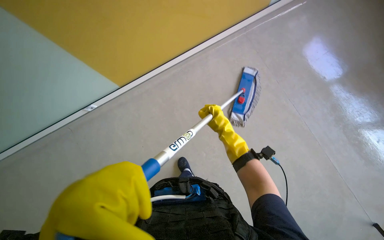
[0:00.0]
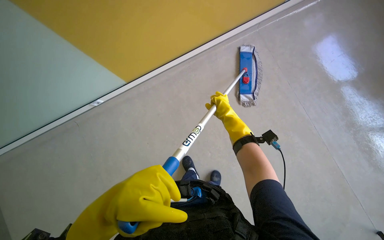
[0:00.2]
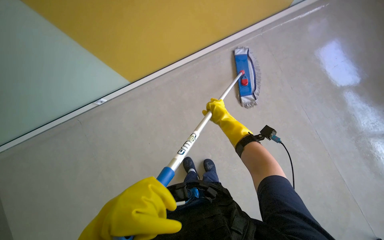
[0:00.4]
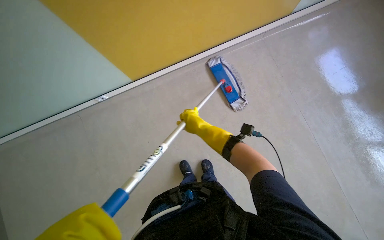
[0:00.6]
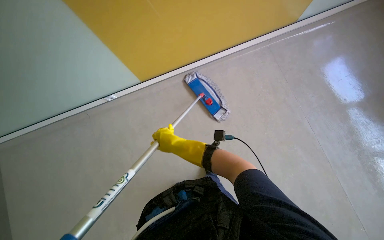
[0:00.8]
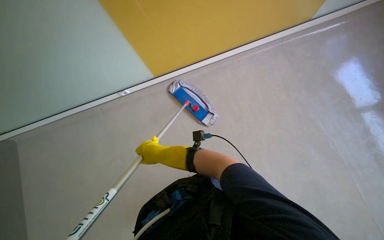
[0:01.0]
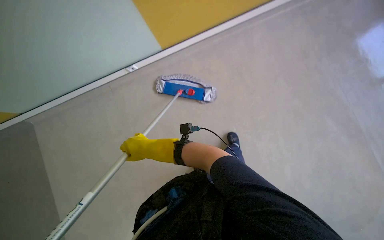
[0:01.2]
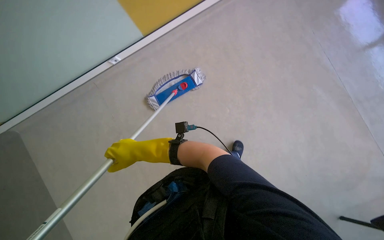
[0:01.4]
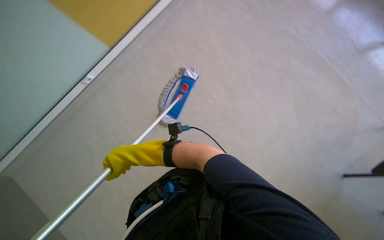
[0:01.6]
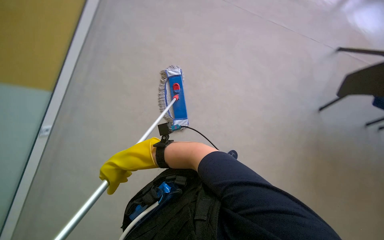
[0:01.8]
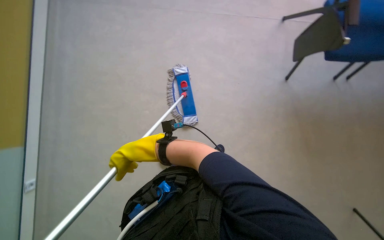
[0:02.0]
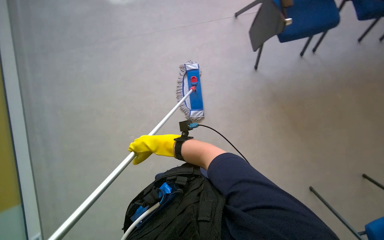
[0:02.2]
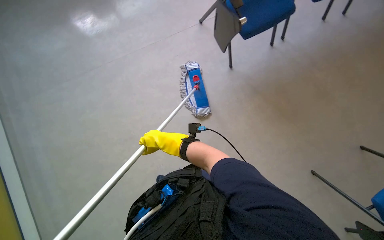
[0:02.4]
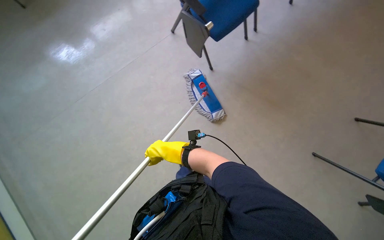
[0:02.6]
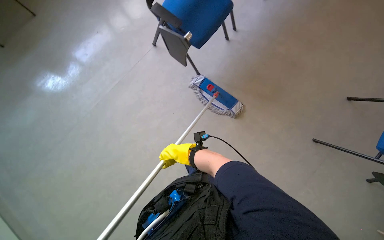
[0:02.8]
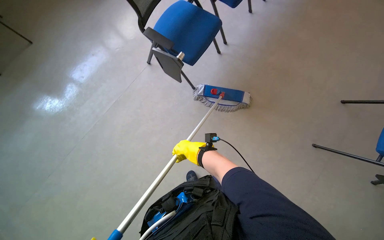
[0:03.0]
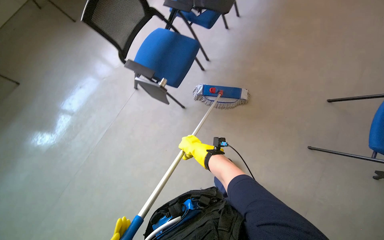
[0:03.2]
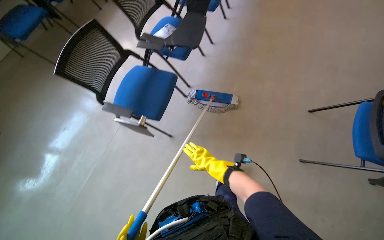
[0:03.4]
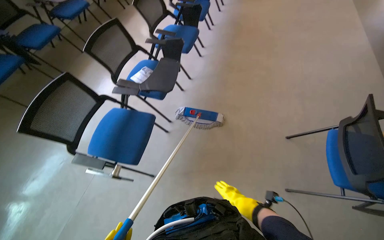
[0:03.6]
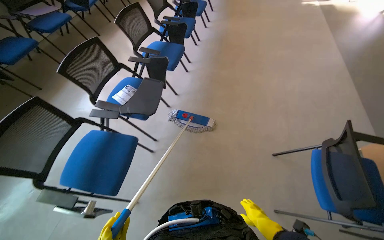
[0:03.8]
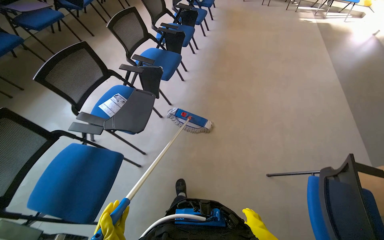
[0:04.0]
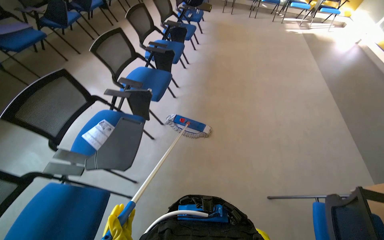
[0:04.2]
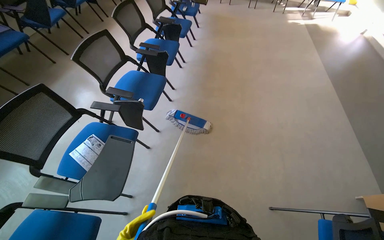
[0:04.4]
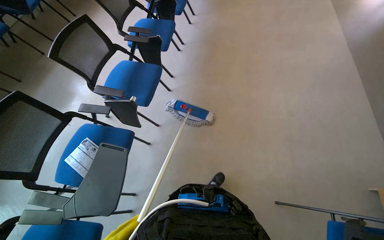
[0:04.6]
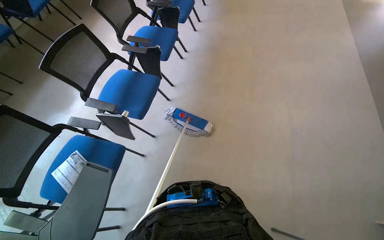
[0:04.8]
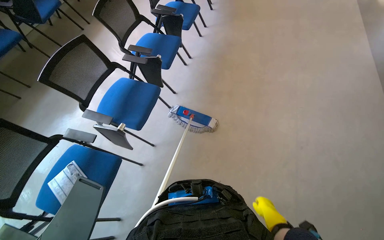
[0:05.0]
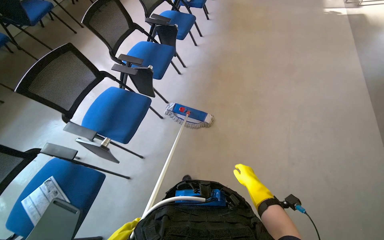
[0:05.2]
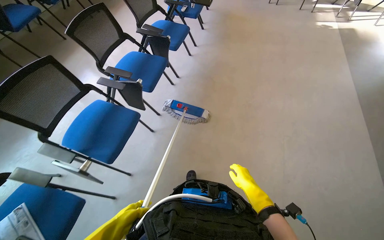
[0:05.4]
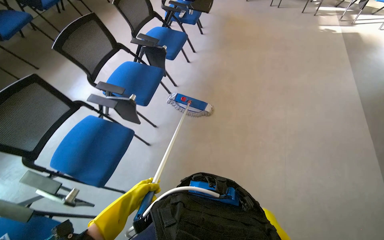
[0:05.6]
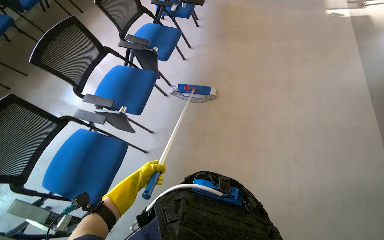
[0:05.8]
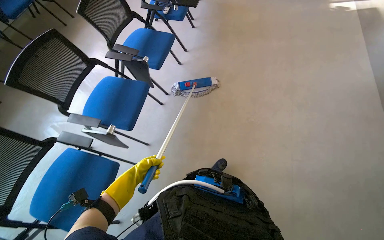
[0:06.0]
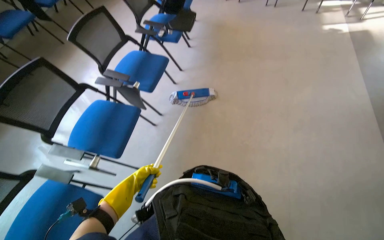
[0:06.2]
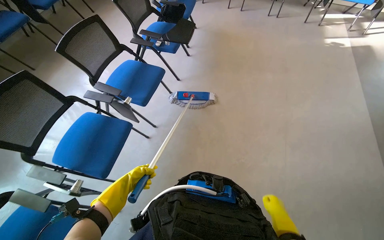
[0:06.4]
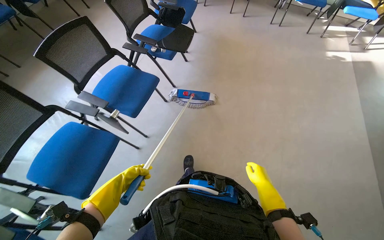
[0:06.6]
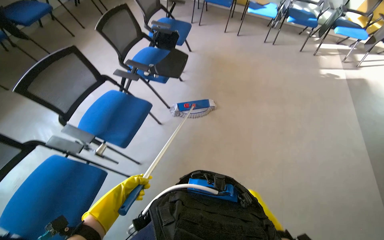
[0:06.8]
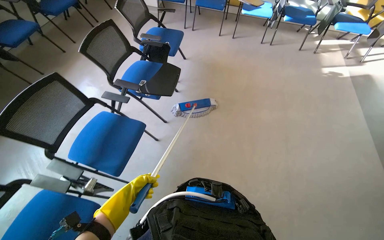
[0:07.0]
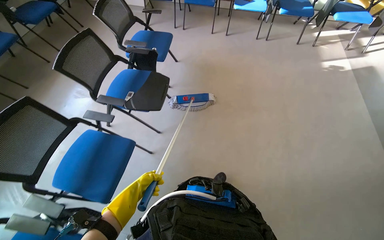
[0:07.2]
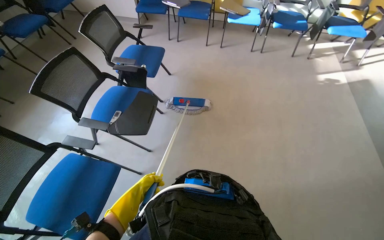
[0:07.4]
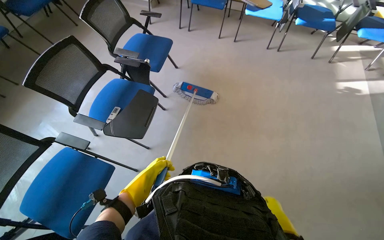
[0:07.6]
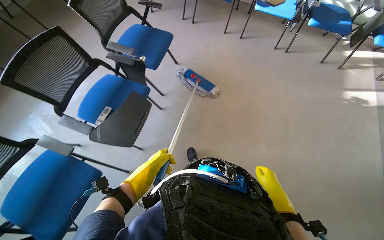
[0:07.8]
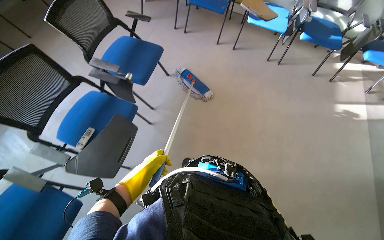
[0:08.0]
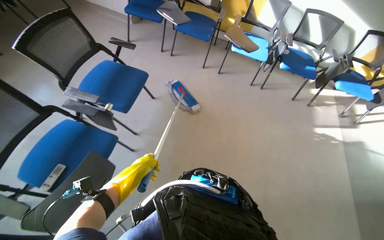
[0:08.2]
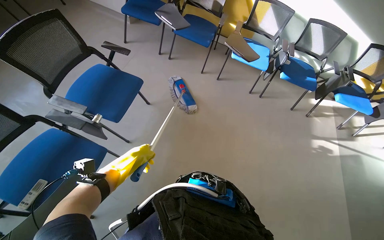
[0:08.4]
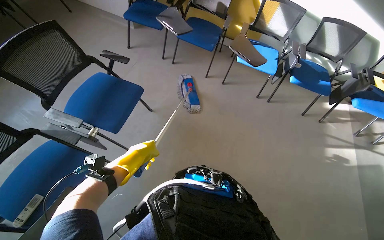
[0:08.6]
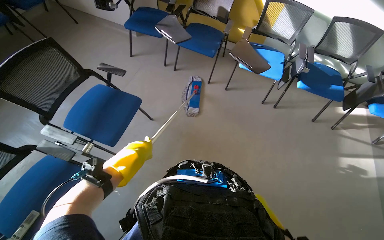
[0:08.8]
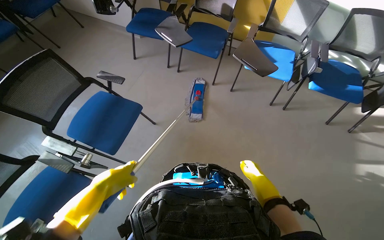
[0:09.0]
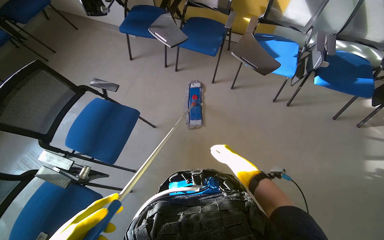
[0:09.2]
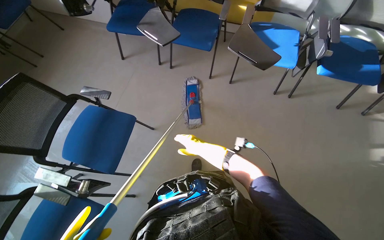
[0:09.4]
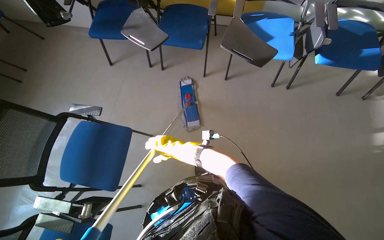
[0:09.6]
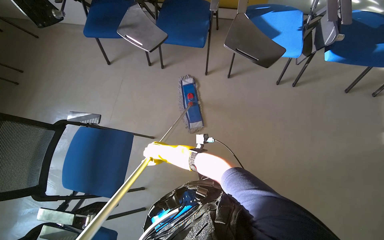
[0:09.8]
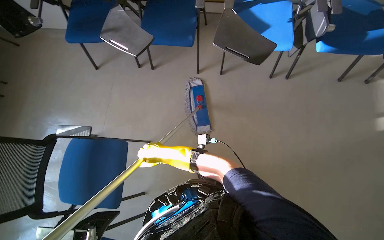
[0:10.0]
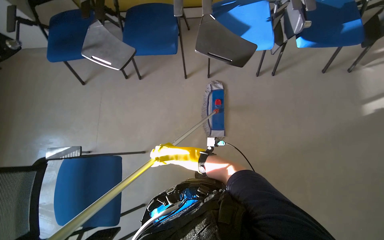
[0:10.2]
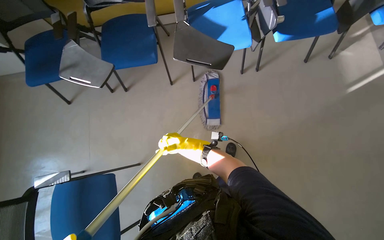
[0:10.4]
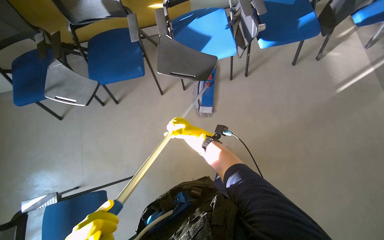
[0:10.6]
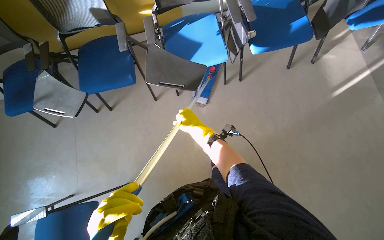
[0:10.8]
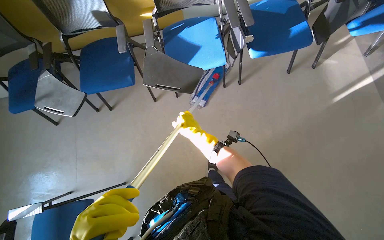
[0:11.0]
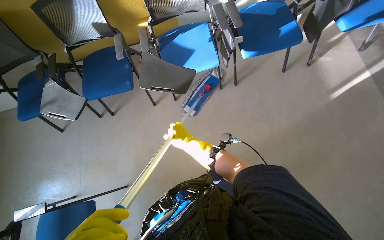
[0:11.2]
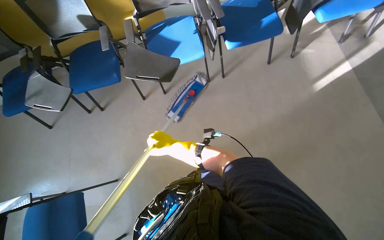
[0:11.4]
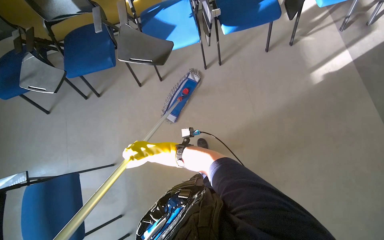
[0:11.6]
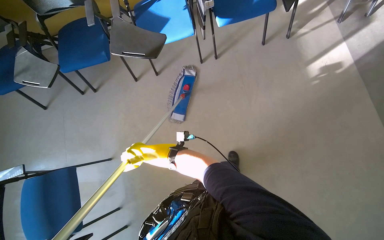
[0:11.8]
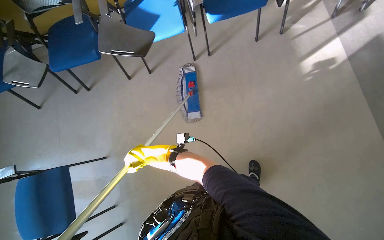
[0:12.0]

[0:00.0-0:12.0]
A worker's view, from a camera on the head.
Job: mopping floor.
The whole recording: Mopping floor. The worker mops the floor with a long-handled mop.
0:01.6 to 0:03.0: The scene rotates counterclockwise by approximately 35 degrees.
0:03.0 to 0:04.4: The wearer moves approximately 90 cm. The head rotates approximately 25 degrees to the right. The view tips upward by approximately 25 degrees.
0:04.4 to 0:06.0: The camera travels some 1 m.
0:06.0 to 0:07.6: The camera travels roughly 1.5 m.
0:07.6 to 0:09.0: The head travels roughly 90 cm.
0:09.0 to 0:10.4: The head travels about 50 cm. The view tilts approximately 15 degrees downward. The scene rotates counterclockwise by roughly 30 degrees.
0:10.4 to 0:12.0: The wearer moves to the right, about 40 cm.

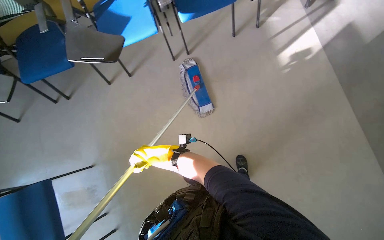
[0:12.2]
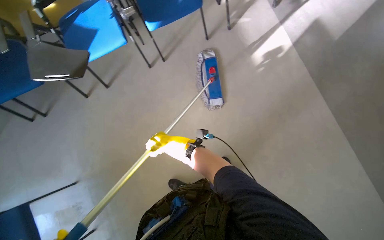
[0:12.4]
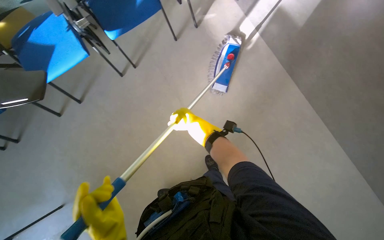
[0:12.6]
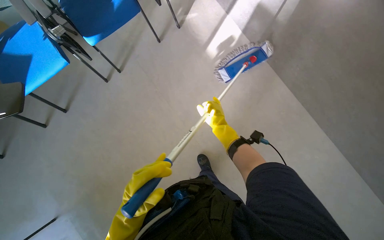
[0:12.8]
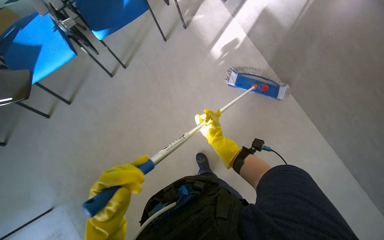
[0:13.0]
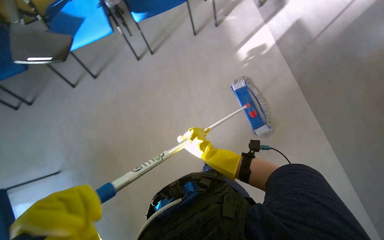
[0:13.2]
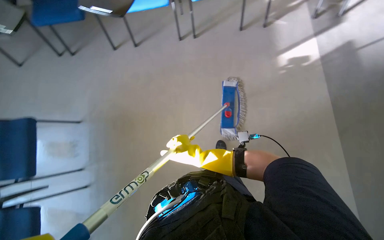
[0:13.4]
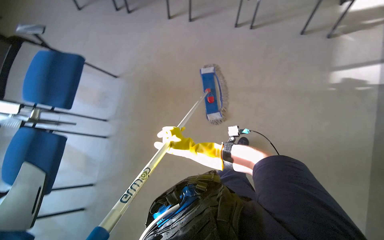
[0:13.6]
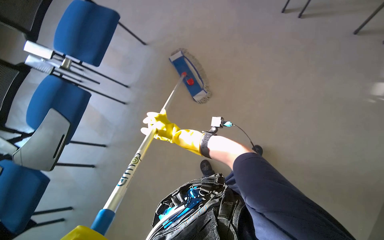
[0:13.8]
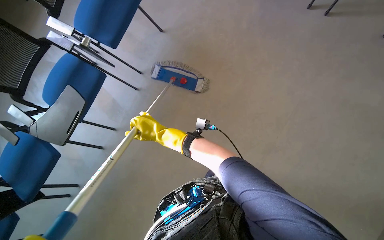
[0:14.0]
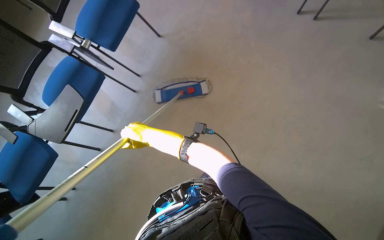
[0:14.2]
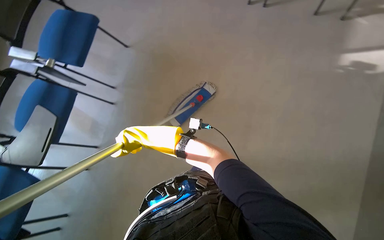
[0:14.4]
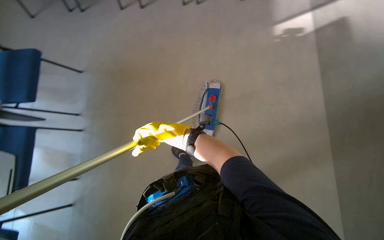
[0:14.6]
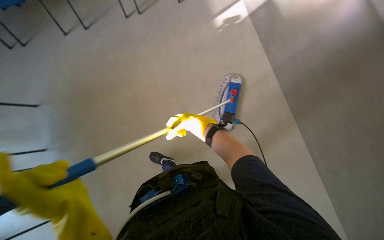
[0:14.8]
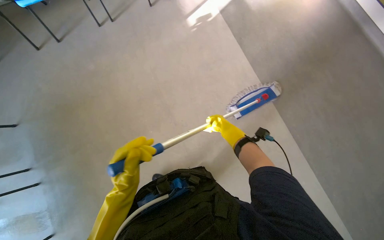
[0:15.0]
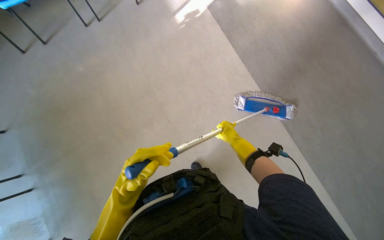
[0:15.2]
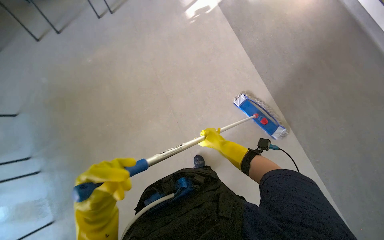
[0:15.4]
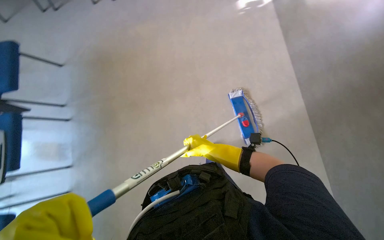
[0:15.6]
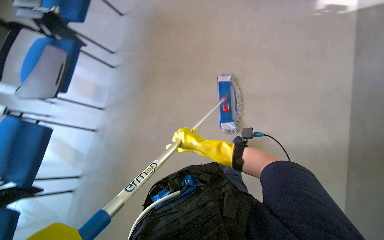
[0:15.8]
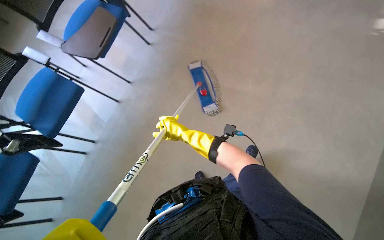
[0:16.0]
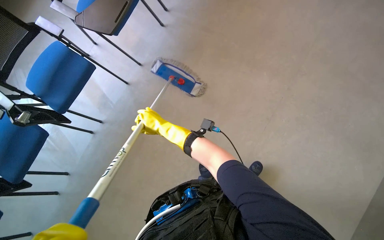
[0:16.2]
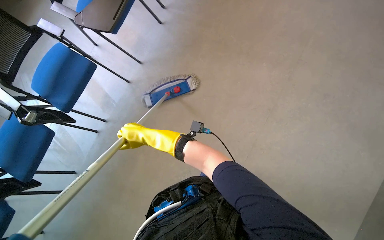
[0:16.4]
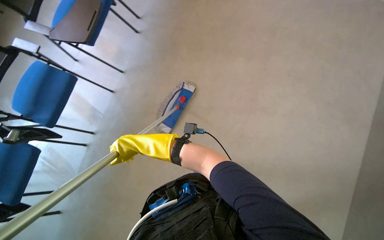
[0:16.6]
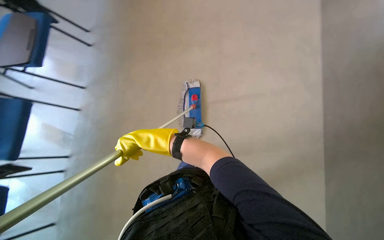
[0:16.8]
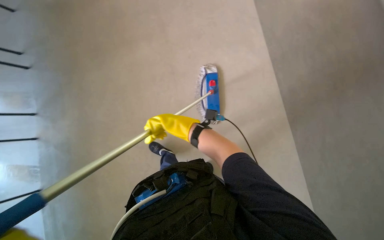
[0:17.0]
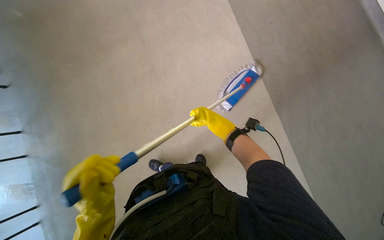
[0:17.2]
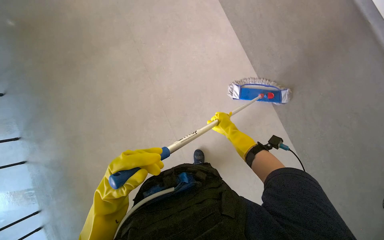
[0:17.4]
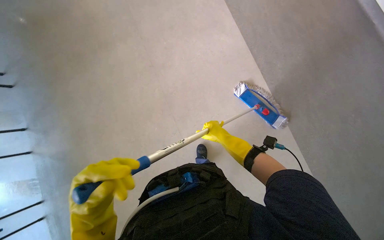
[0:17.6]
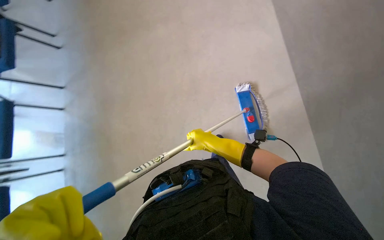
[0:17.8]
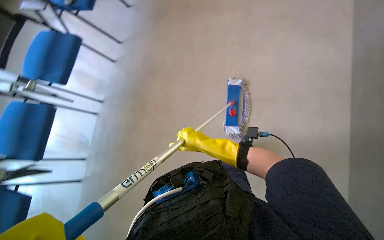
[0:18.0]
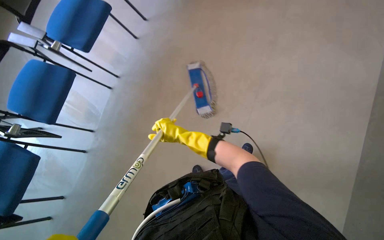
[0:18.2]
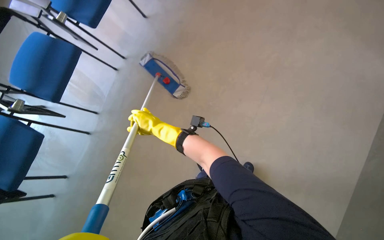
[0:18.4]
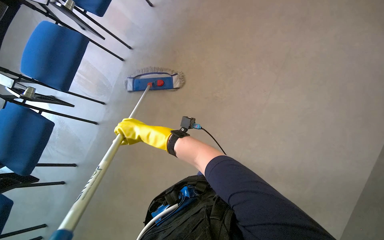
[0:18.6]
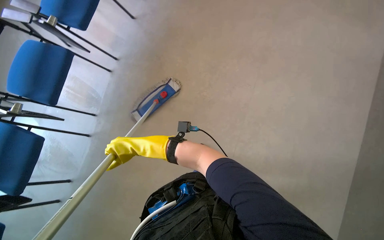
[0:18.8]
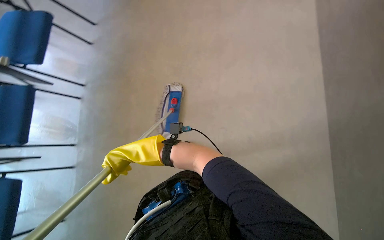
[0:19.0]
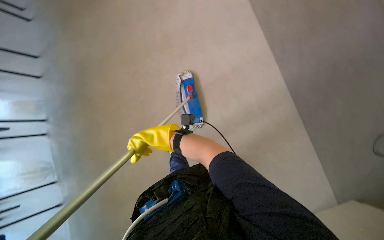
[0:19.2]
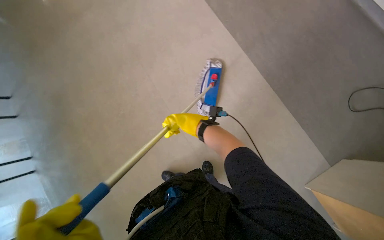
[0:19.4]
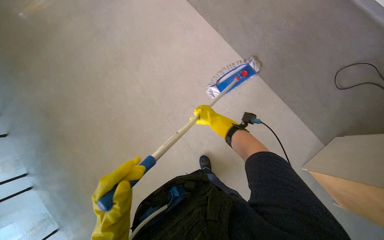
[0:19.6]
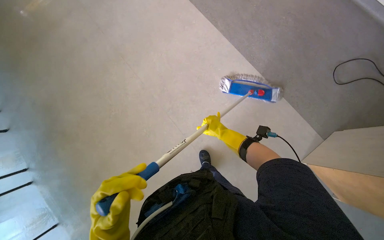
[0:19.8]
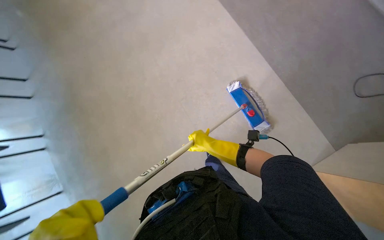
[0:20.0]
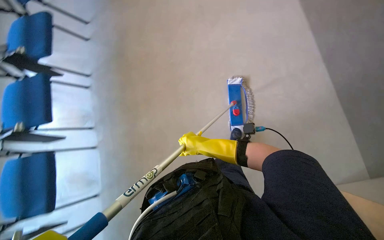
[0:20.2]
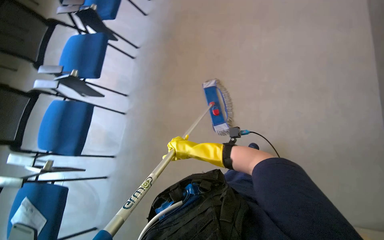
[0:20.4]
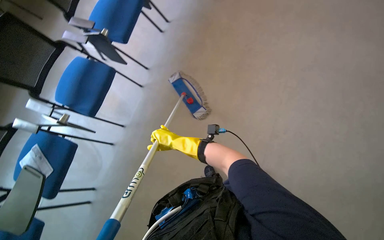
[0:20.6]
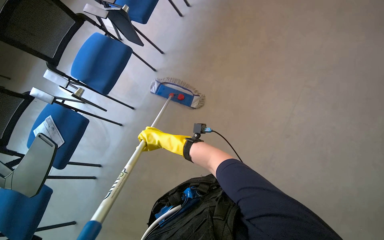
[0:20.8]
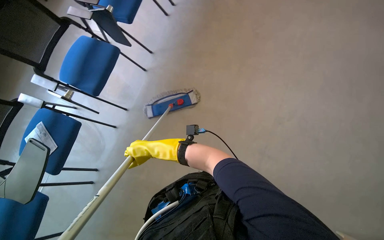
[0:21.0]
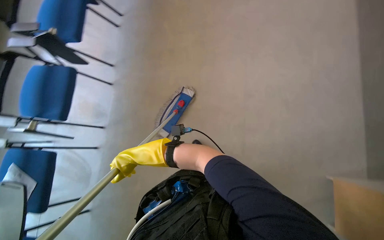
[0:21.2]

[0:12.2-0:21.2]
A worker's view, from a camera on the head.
Job: mopping floor.
The whole recording: Mopping floor. The worker mops the floor with a long-handled mop.
0:12.2 to 0:13.8: The camera travels roughly 40 cm. The scene turns approximately 45 degrees clockwise in the picture.
0:15.2 to 0:16.6: The wearer's head swings roughly 45 degrees to the left. The wearer looks about 15 degrees further downward.
0:16.6 to 0:18.2: The wearer looks some 20 degrees further downward.
0:18.2 to 0:19.8: The scene rotates counterclockwise by approximately 35 degrees. The right hand heads to the right, covering roughly 35 cm.
0:19.8 to 0:21.2: The wearer looks some 15 degrees further downward.
